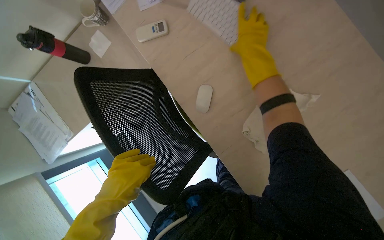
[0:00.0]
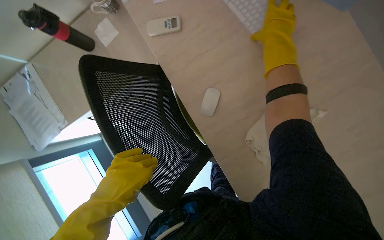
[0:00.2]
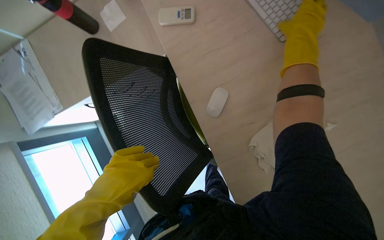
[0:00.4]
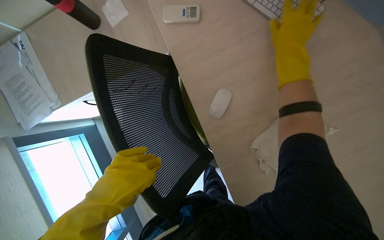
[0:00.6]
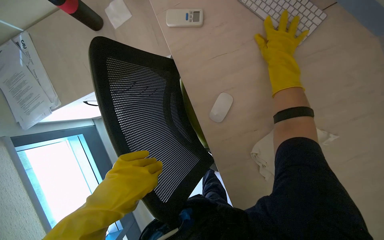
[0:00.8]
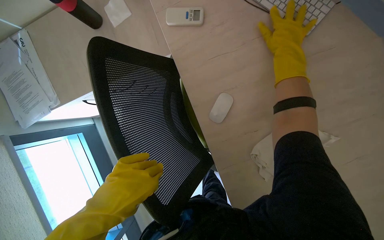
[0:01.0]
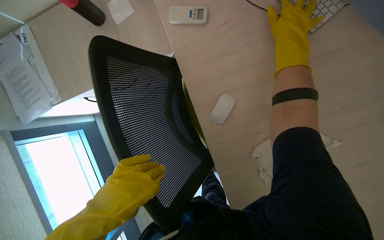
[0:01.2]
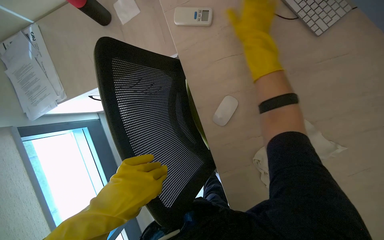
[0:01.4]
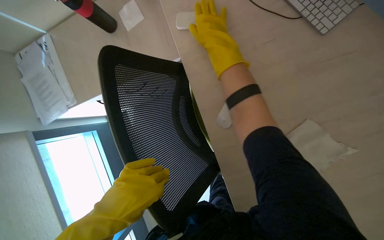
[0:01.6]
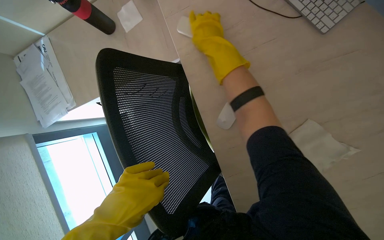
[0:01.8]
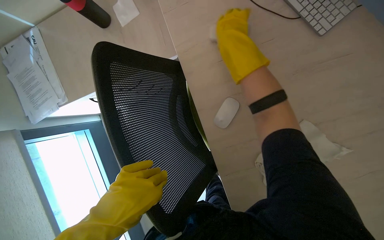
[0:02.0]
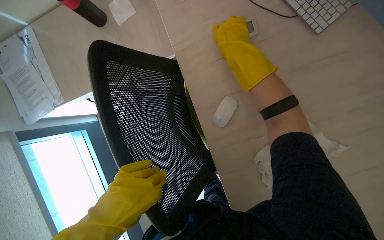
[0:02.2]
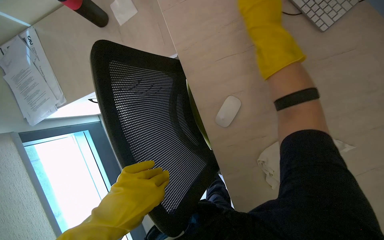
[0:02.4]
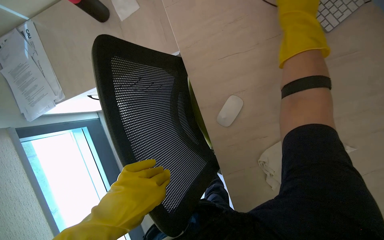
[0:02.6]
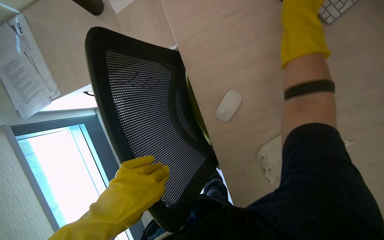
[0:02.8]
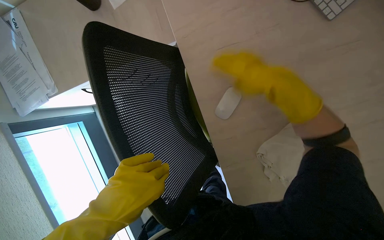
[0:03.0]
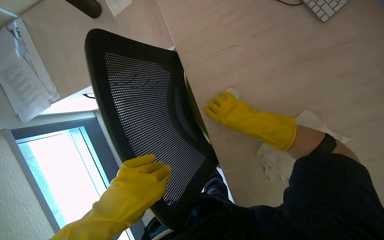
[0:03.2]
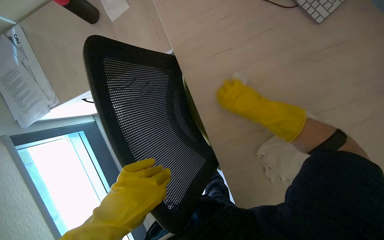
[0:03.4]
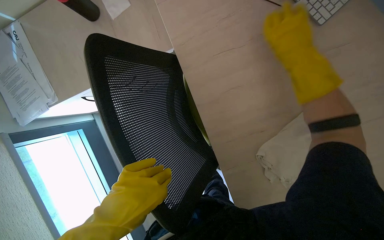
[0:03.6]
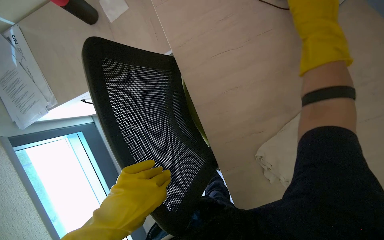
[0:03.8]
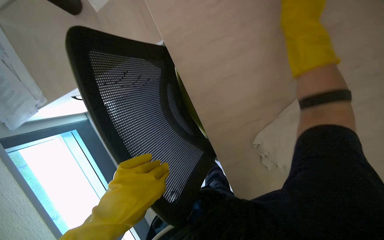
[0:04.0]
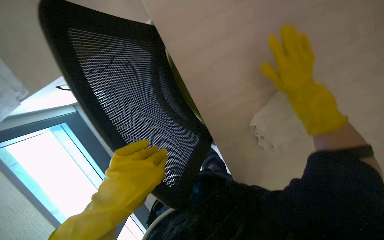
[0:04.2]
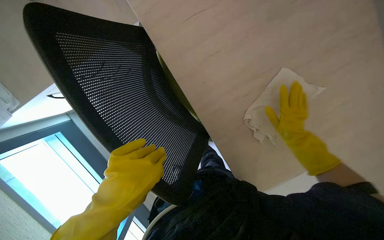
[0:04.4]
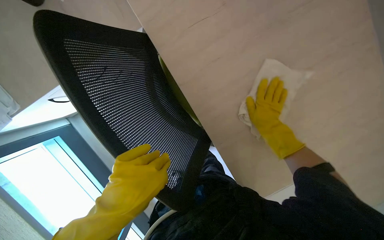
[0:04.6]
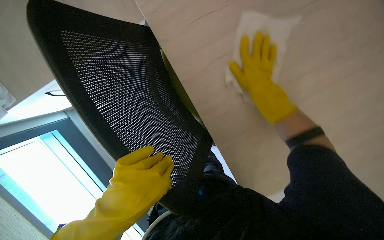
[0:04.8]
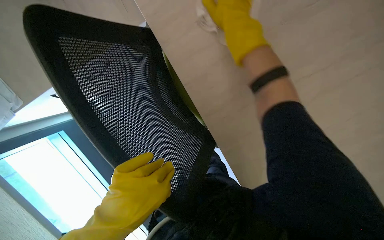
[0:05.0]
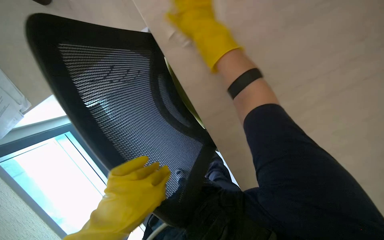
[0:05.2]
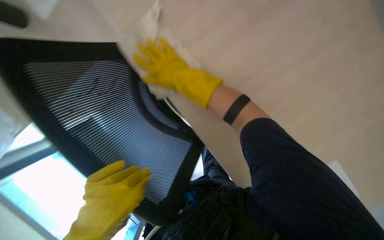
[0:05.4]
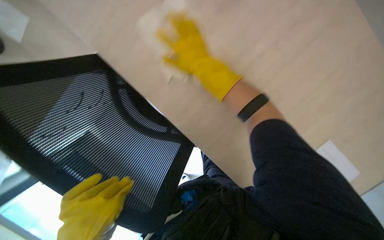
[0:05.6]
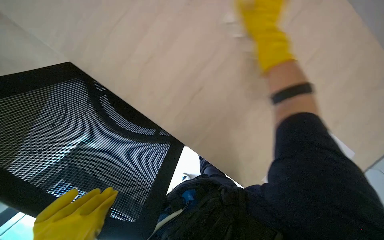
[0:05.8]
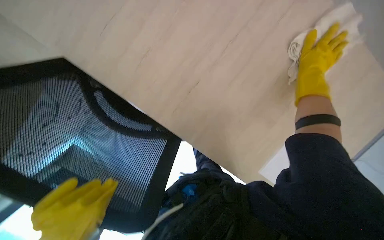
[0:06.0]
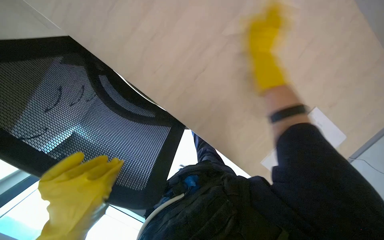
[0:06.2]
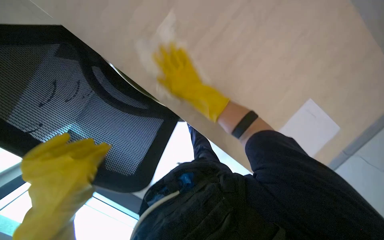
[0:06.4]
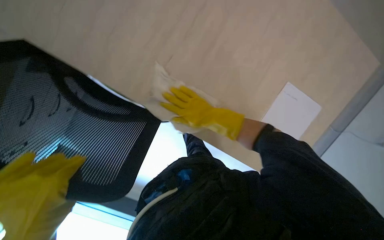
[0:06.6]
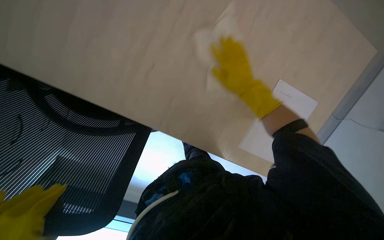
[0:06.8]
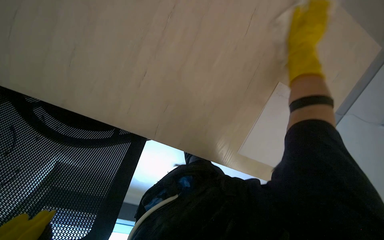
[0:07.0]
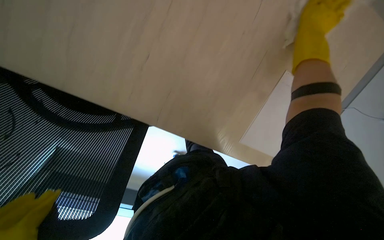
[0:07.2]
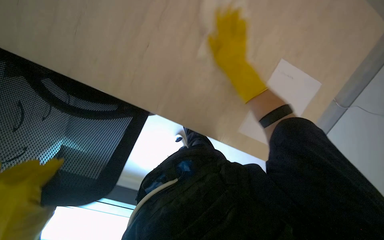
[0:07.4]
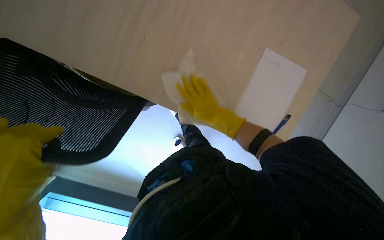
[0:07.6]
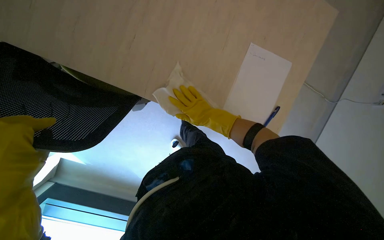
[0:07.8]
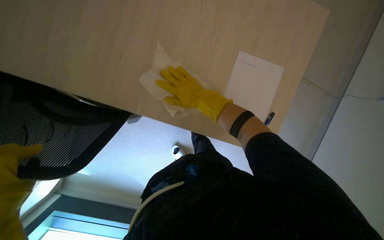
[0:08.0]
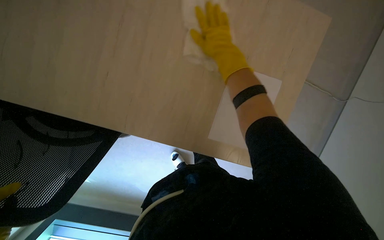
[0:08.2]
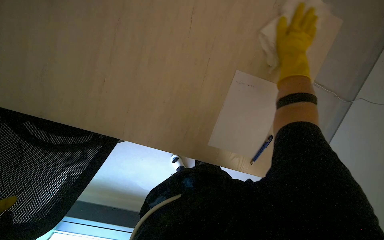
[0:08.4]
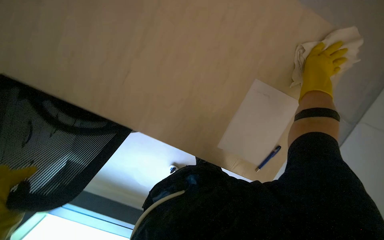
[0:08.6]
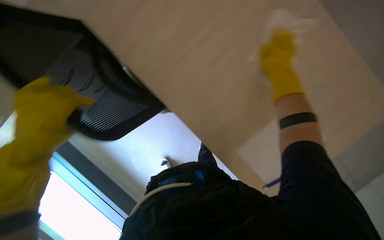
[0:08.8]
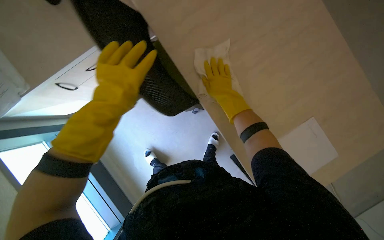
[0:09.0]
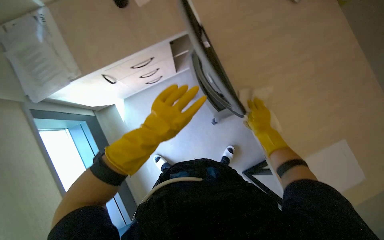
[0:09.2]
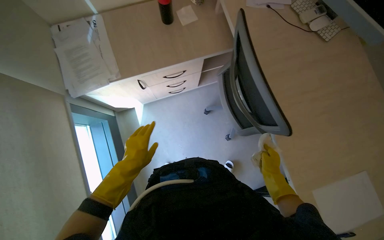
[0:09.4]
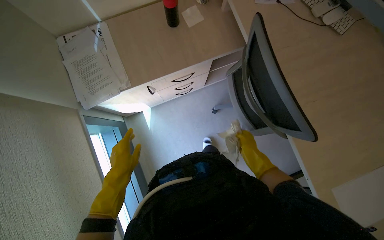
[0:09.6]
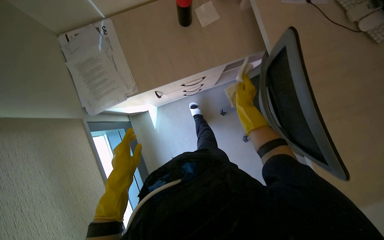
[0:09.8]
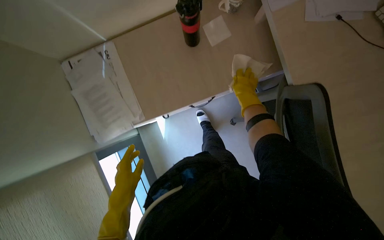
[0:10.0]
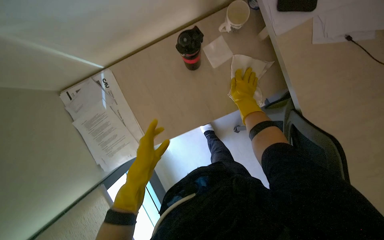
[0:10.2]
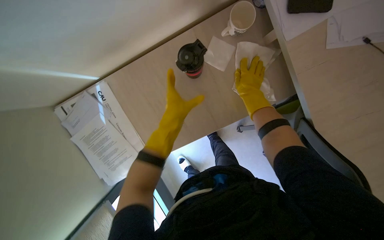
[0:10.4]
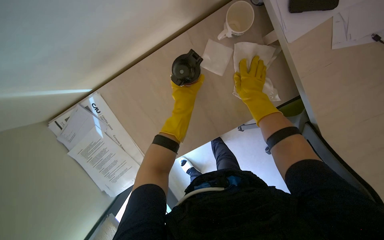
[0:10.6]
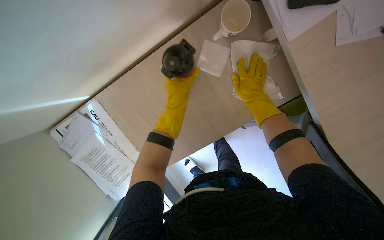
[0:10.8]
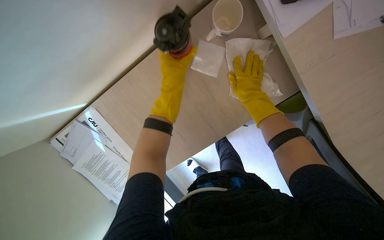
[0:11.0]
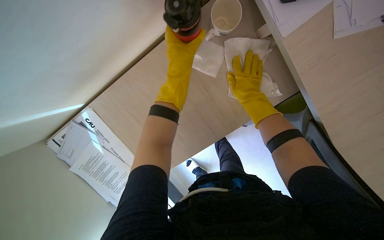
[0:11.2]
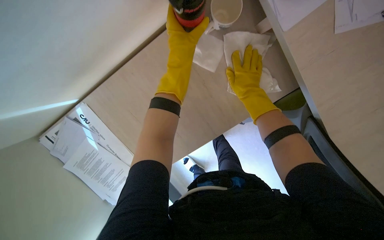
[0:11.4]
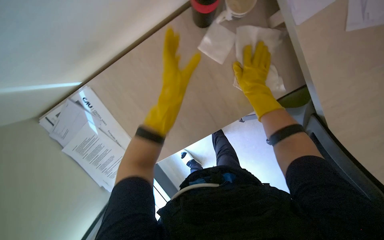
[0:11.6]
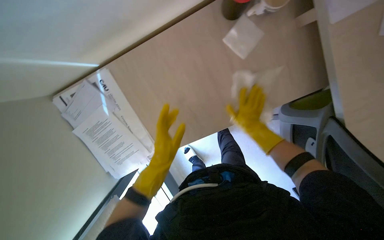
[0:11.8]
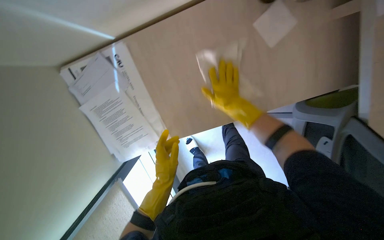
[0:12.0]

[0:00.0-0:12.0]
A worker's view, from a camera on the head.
Job: wiping surfaces.
The whole recording: Wiping office desk surface. The worker wipes the office desk surface, moving a keyboard, mouse, and bottle.
0.0 to 1.6 s: The right hand moves to the left, some 25 cm.
1.6 to 3.0 s: The right hand moves to the right and down the picture, roughly 20 cm.
3.0 to 4.4 s: The right hand goes roughly 35 cm down the picture and to the right.
4.4 to 6.0 s: The right hand is displaced up the picture by approximately 10 cm, and goes to the left and returns, roughly 35 cm each way.
9.0 to 10.4 s: The wearer moves roughly 60 cm.
10.4 to 12.0 s: The right hand shifts approximately 20 cm to the left and down the picture. Meanwhile the left hand moves down the picture and farther from the camera, about 30 cm.

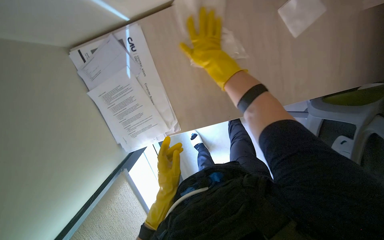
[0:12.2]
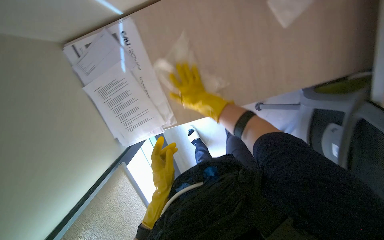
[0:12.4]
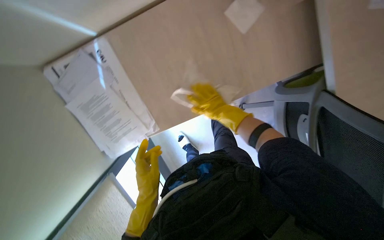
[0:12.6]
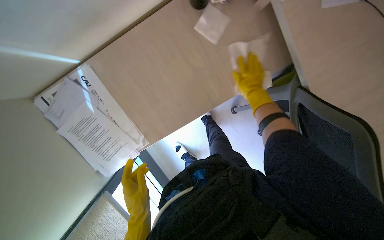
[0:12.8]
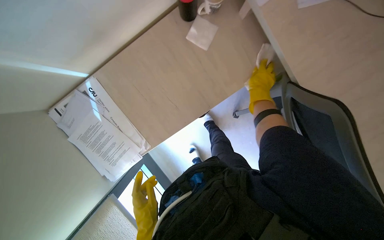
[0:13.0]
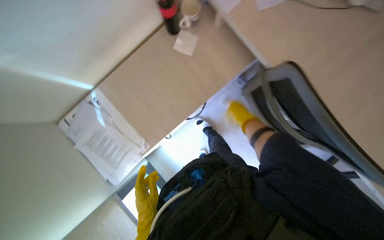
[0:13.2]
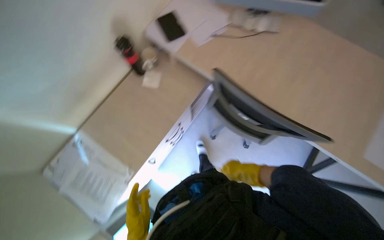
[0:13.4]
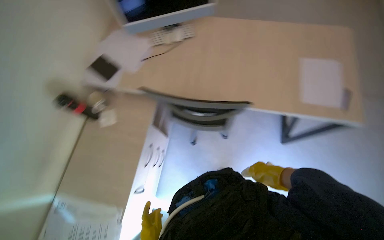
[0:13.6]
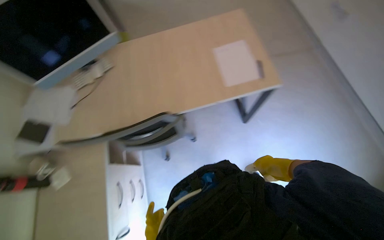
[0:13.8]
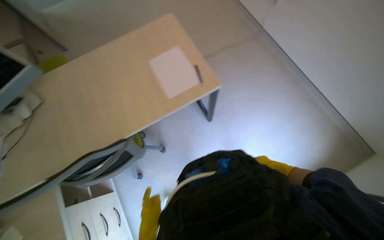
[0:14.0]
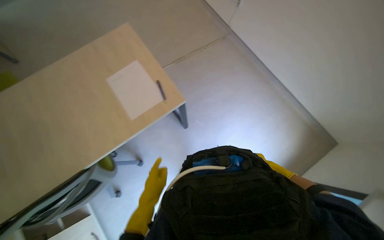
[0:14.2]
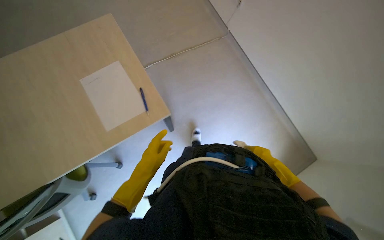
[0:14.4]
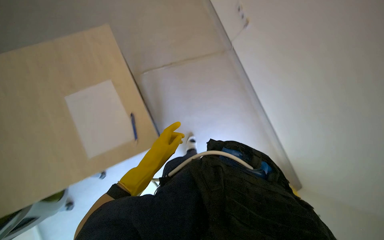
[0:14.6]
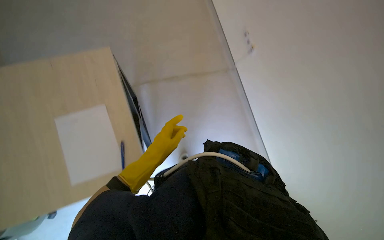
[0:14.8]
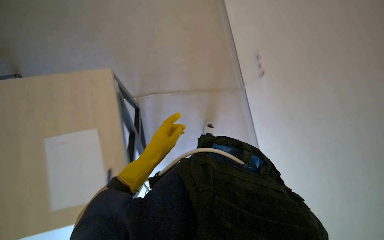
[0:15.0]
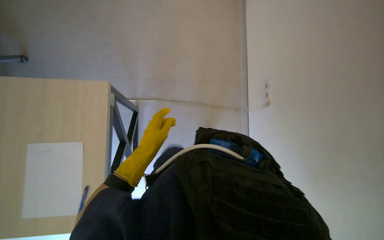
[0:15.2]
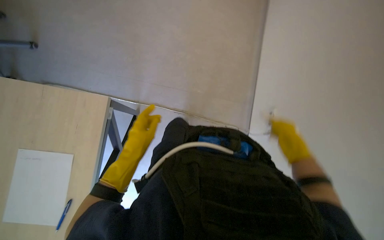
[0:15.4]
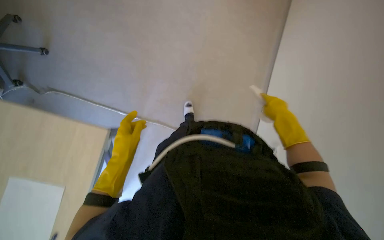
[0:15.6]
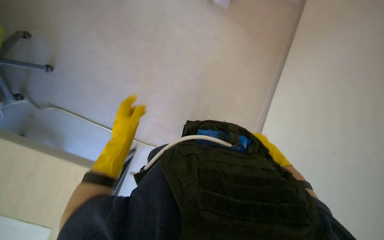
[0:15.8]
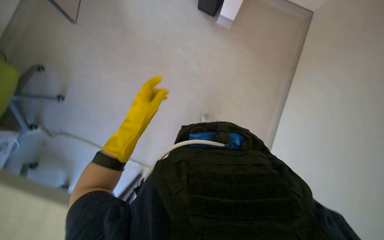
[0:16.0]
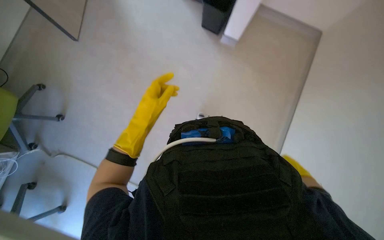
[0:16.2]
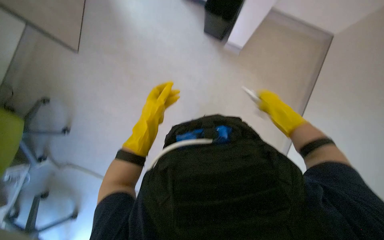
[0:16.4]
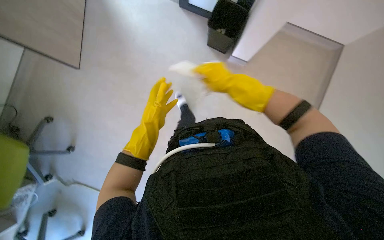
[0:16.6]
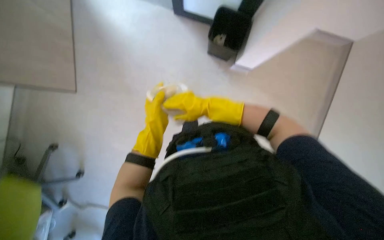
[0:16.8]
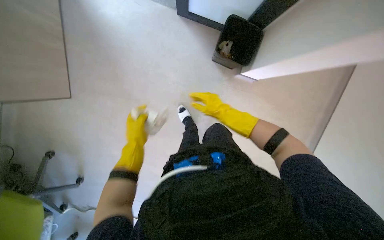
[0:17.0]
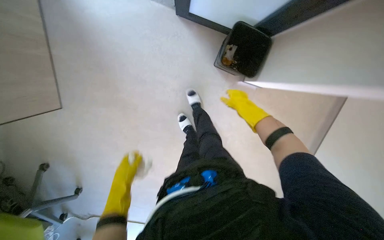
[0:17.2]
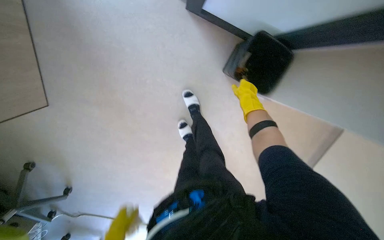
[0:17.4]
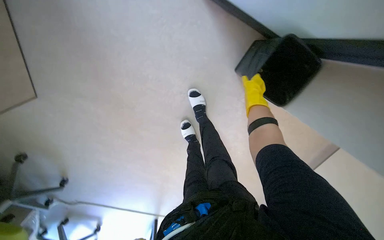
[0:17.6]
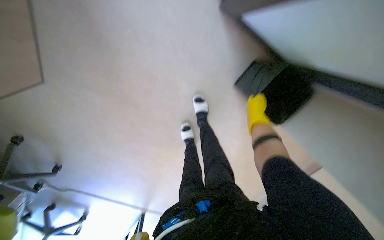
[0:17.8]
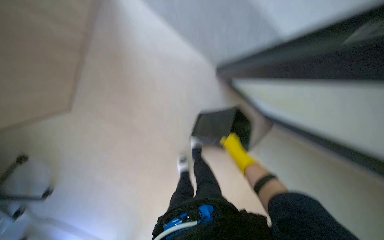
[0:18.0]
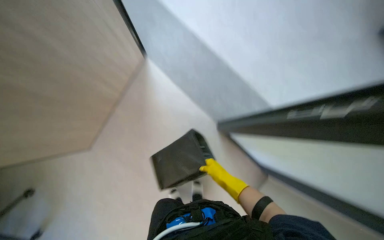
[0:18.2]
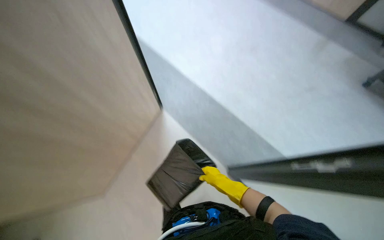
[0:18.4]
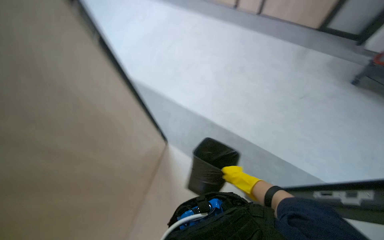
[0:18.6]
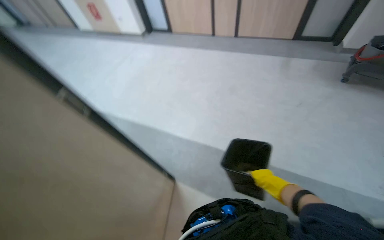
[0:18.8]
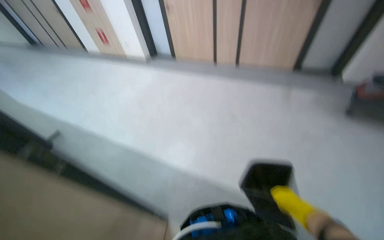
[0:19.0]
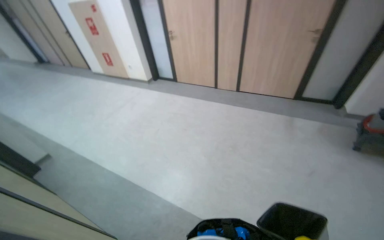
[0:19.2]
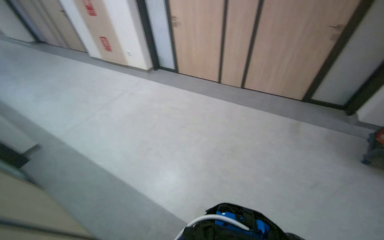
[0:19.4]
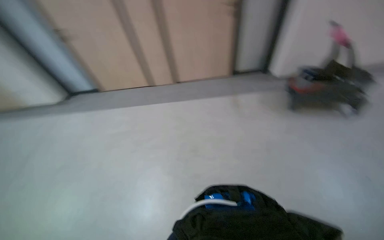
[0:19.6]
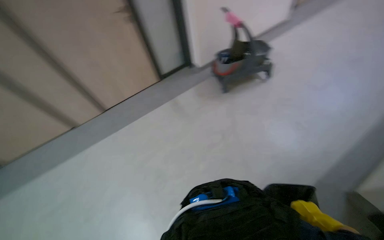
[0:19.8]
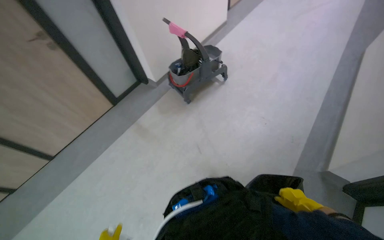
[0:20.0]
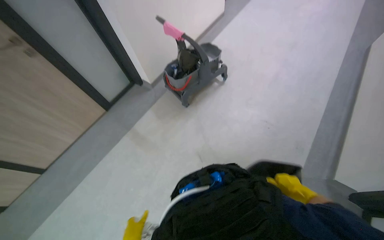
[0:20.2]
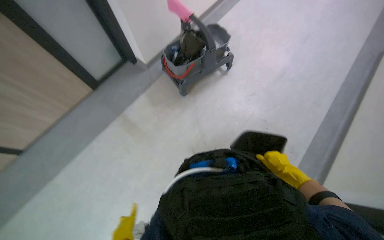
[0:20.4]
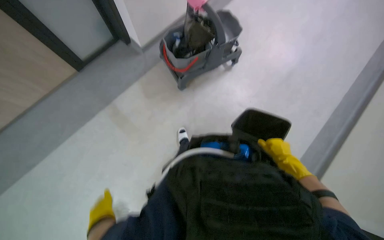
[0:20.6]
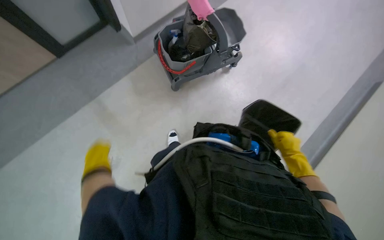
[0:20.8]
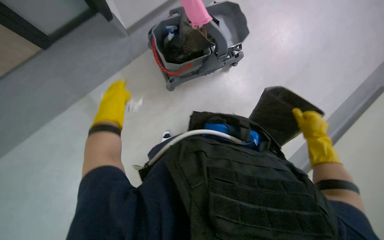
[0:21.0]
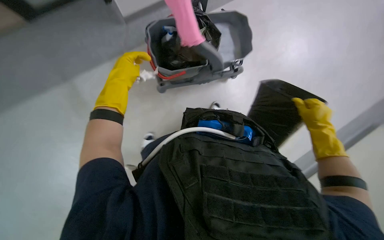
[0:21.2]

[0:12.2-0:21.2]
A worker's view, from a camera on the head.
Job: wiping surfaces.
The whole recording: Wiping office desk surface. The worker wipes the office desk surface, moving a keyboard, mouse, and bottle.
12.2 to 13.8 s: The camera travels roughly 90 cm. The view tips upward by approximately 45 degrees. The scene rotates counterclockwise by some 85 degrees.
13.8 to 15.2 s: The camera is carried roughly 1 m. The view swings about 20 degrees to the right.
15.2 to 16.6 s: The view tips upward by roughly 20 degrees. The left hand travels up the picture by roughly 20 cm.
16.6 to 18.2 s: The wearer moves about 60 cm. The view swings roughly 20 degrees to the right.
19.8 to 21.2 s: The wearer moves some 1 m. The view swings some 25 degrees to the right. The wearer looks roughly 30 degrees further downward.
